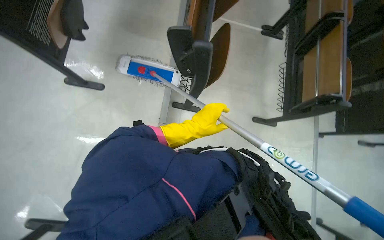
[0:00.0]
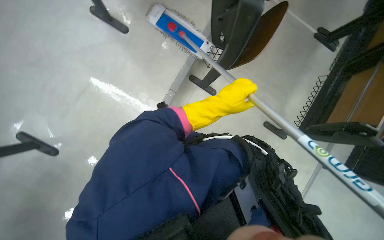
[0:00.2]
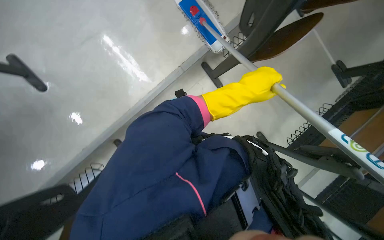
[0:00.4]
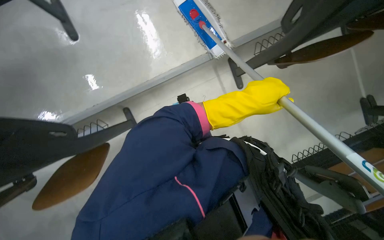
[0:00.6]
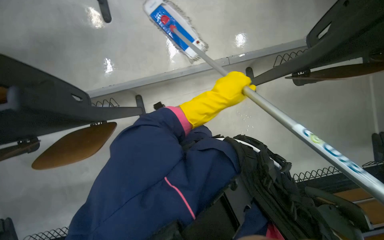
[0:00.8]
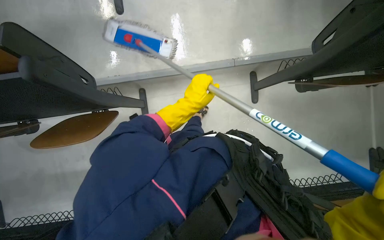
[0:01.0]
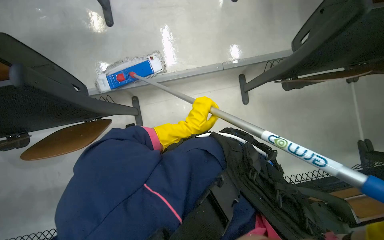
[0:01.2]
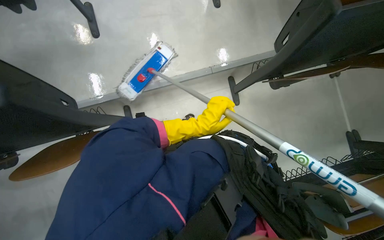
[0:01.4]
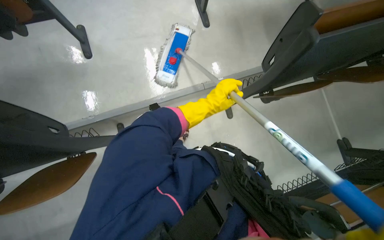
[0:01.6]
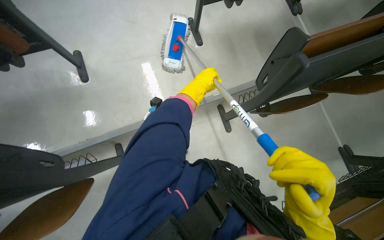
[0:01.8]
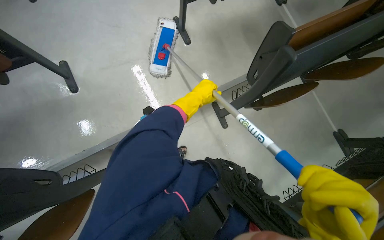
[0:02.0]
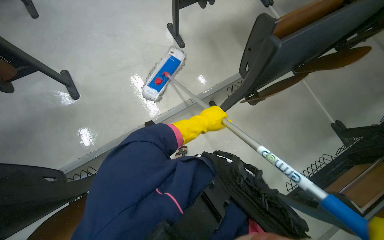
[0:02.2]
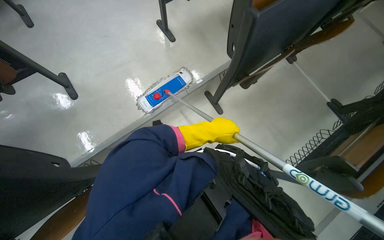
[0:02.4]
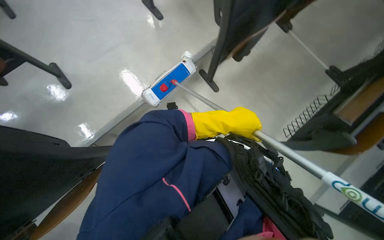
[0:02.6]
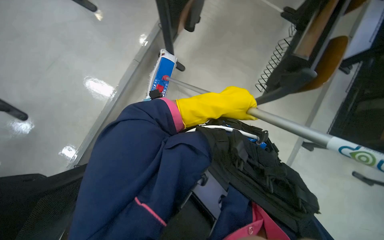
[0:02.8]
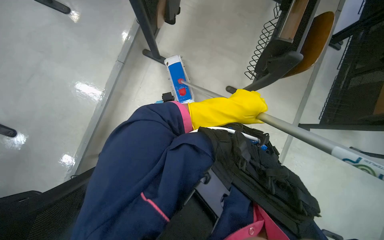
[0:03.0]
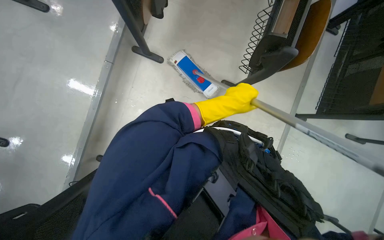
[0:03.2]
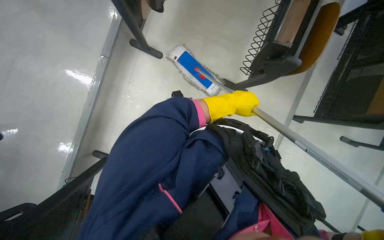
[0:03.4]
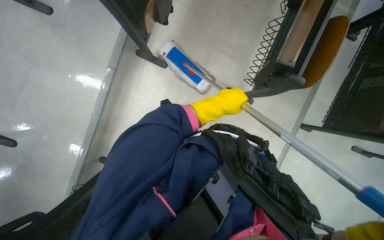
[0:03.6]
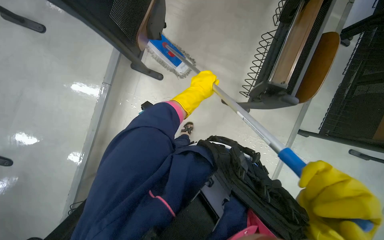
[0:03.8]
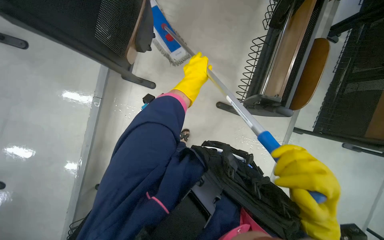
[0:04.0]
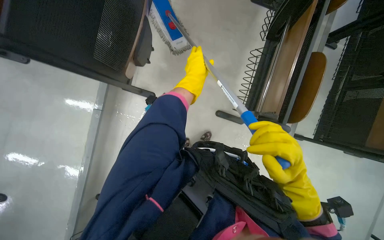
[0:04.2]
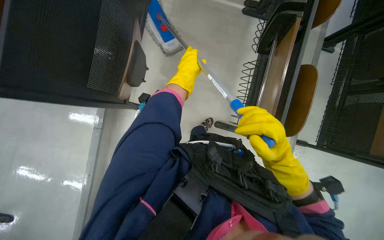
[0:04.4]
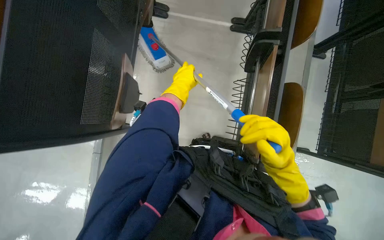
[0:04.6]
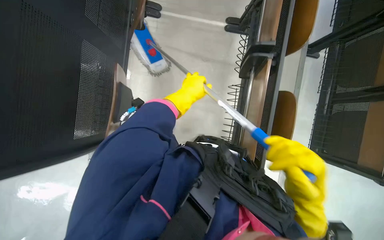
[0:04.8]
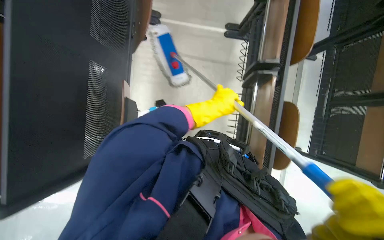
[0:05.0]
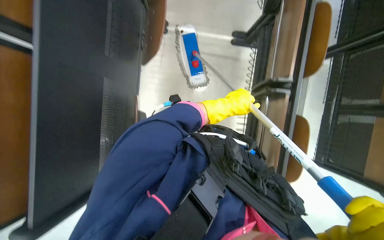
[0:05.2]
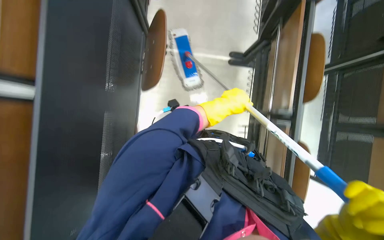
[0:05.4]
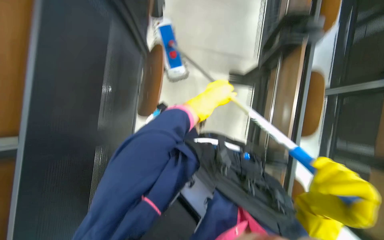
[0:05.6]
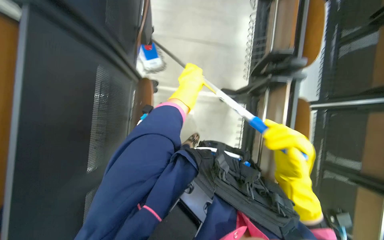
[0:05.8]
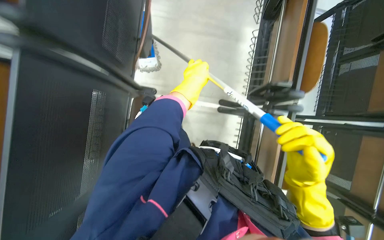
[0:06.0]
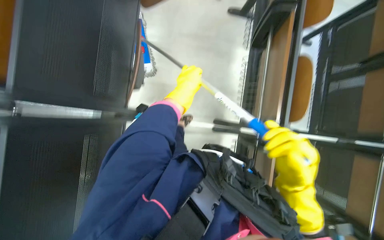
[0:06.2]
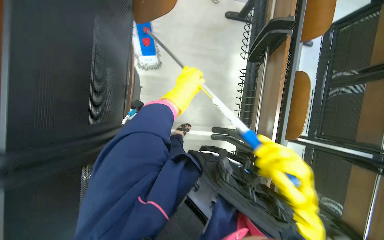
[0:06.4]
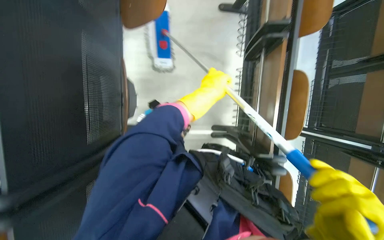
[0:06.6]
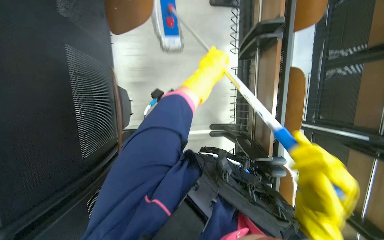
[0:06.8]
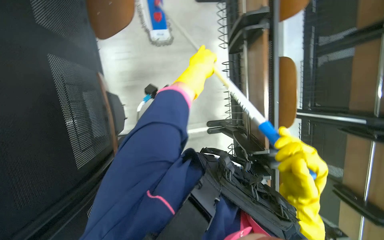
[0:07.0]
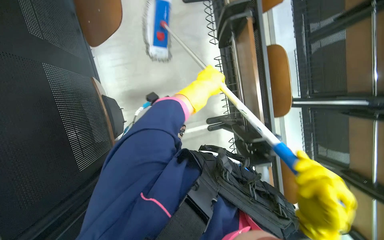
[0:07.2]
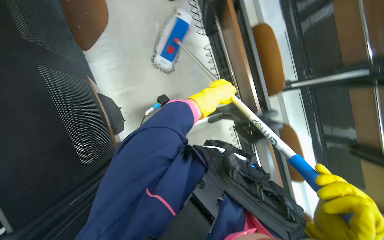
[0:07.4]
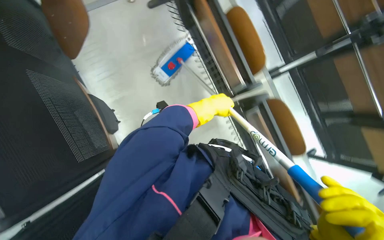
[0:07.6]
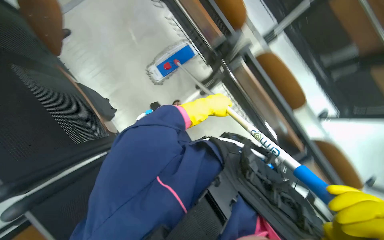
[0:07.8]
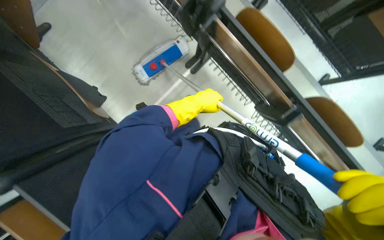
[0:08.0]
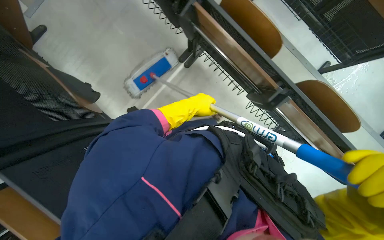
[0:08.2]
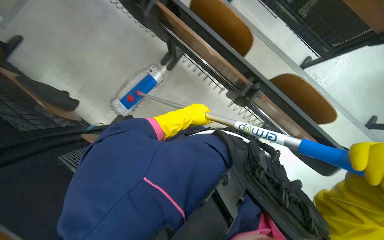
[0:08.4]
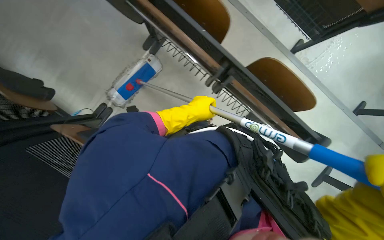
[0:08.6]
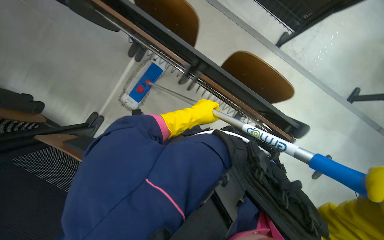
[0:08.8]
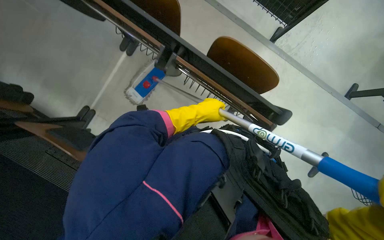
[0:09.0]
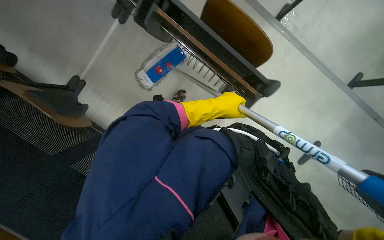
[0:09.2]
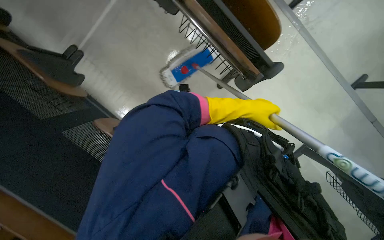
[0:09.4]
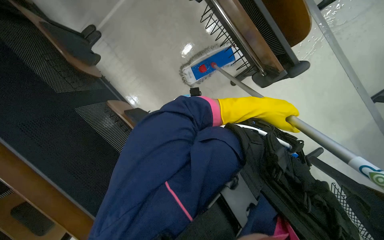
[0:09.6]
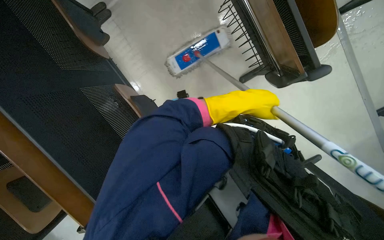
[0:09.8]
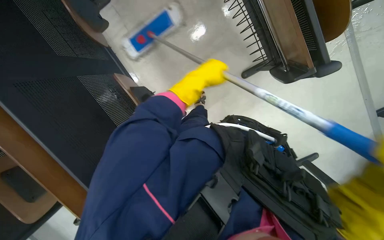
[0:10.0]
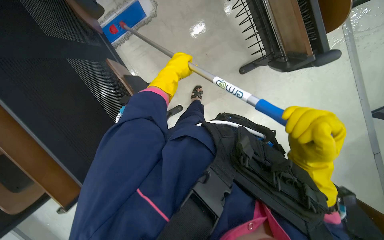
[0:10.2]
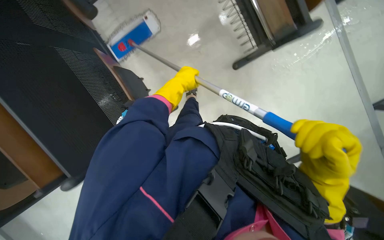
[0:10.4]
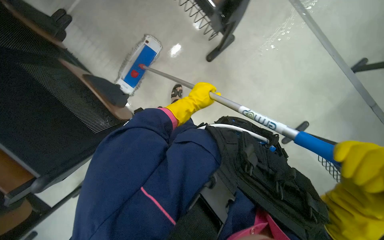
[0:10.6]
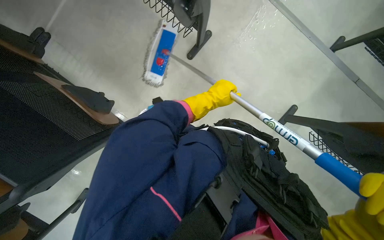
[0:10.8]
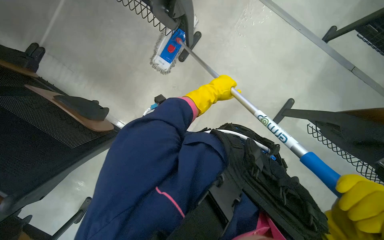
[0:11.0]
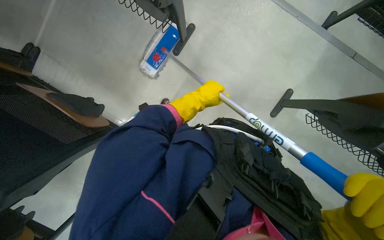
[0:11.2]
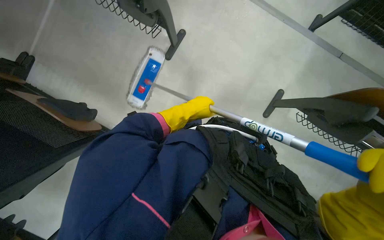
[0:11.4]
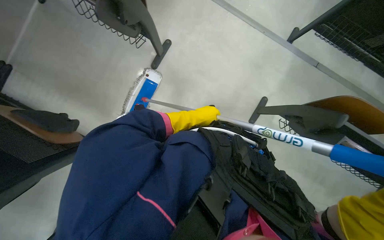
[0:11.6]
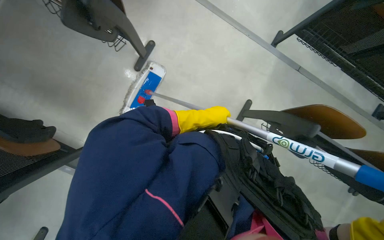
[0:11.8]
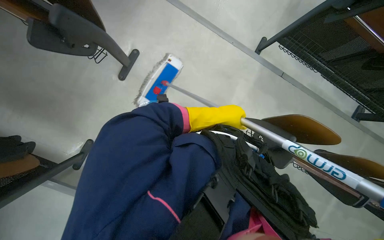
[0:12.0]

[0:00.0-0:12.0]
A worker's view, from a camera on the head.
Job: mopping floor.
The whole recording: Mopping classroom floor. The worker sprays liquid and mops the classroom floor, moving chairs to clean underneath.
0:01.6 to 0:03.0: The scene rotates counterclockwise by some 50 degrees.
0:03.0 to 0:04.4: The camera is carried approximately 60 cm.
0:04.4 to 0:06.0: The view tilts approximately 15 degrees upward. The left hand moves nearer to the camera, approximately 15 cm, and goes to the right and returns, about 10 cm each way.
0:06.0 to 0:07.6: The left hand moves to the right and down the picture, some 20 cm.
0:07.6 to 0:09.0: The camera is carried some 80 cm. The scene turns some 30 degrees counterclockwise in the picture.
0:09.0 to 0:10.4: The view tilts some 20 degrees downward. The left hand travels to the right and back again, some 25 cm each way.

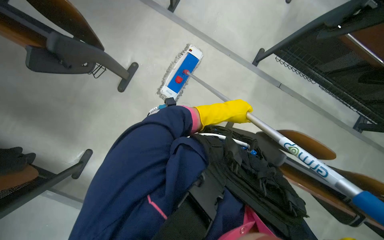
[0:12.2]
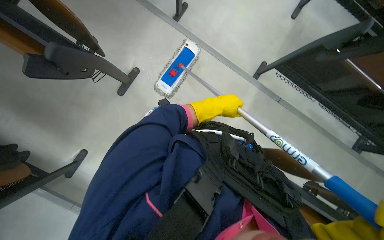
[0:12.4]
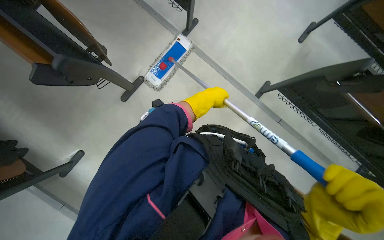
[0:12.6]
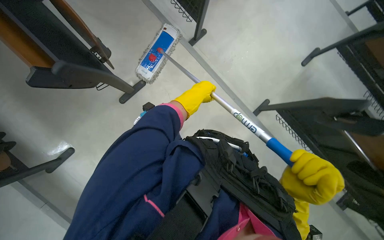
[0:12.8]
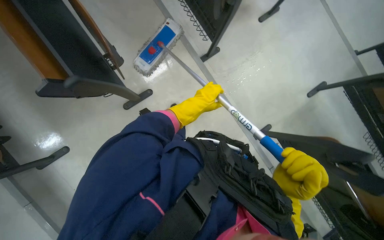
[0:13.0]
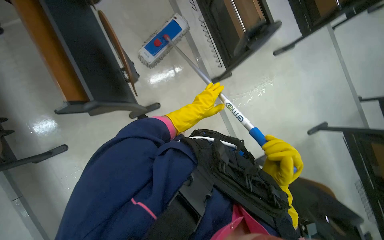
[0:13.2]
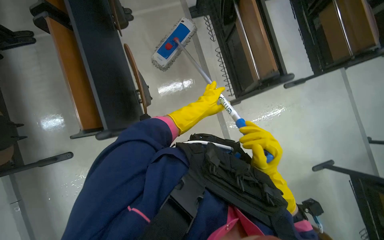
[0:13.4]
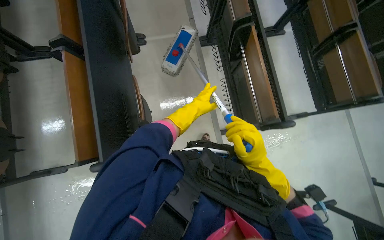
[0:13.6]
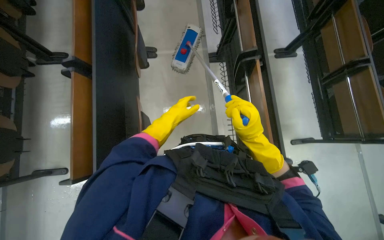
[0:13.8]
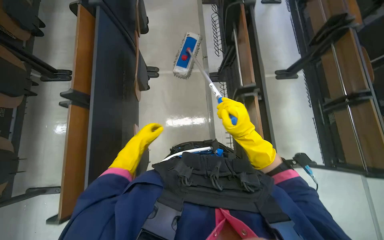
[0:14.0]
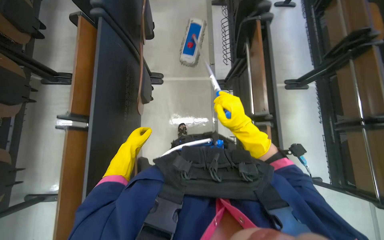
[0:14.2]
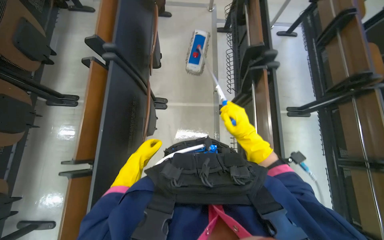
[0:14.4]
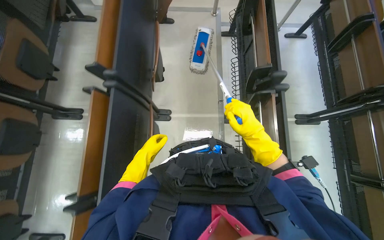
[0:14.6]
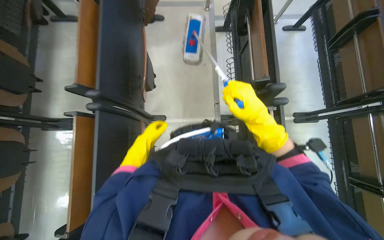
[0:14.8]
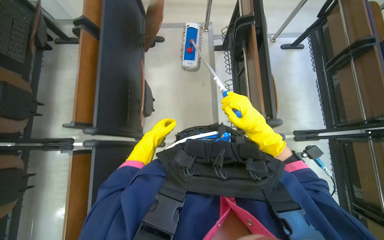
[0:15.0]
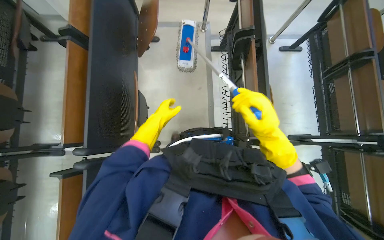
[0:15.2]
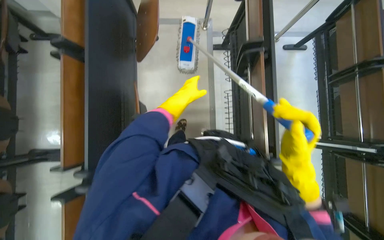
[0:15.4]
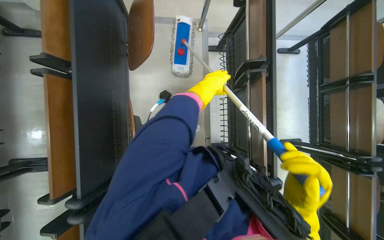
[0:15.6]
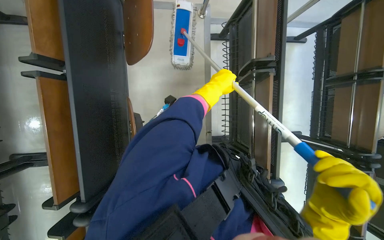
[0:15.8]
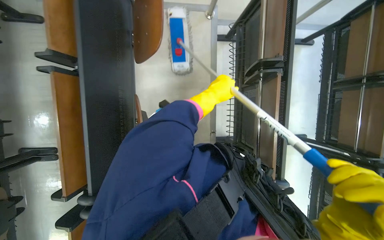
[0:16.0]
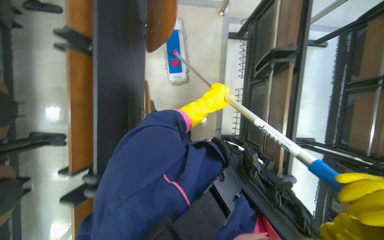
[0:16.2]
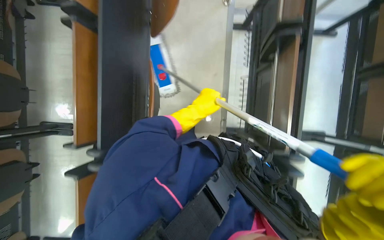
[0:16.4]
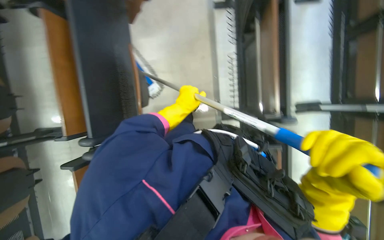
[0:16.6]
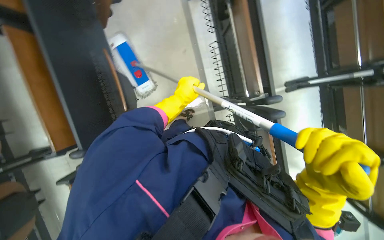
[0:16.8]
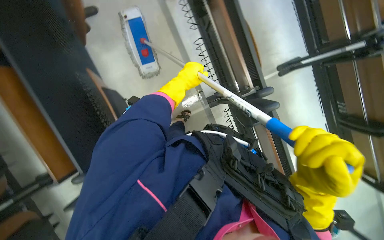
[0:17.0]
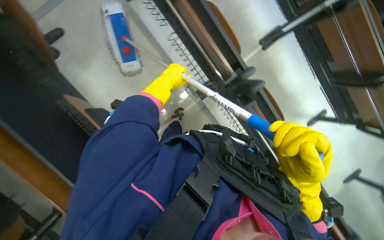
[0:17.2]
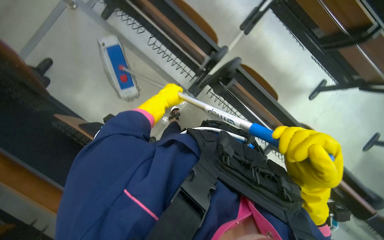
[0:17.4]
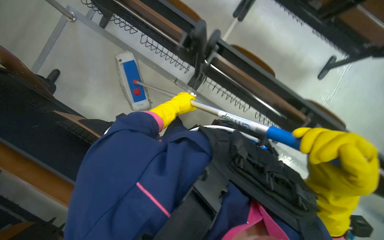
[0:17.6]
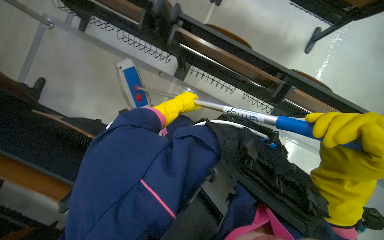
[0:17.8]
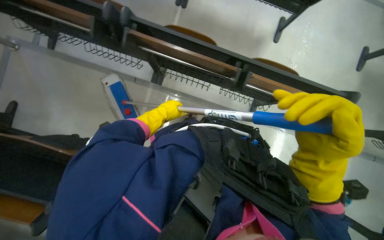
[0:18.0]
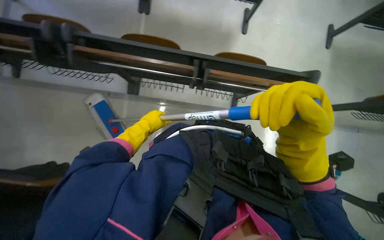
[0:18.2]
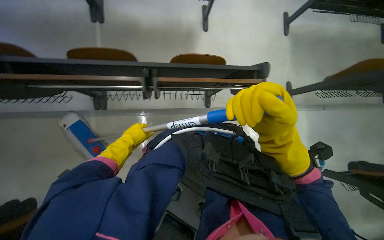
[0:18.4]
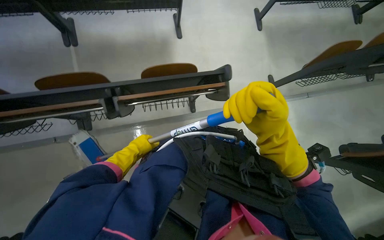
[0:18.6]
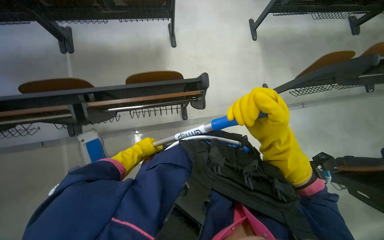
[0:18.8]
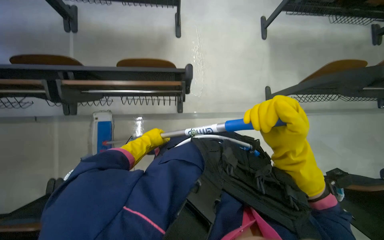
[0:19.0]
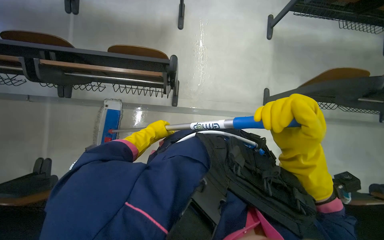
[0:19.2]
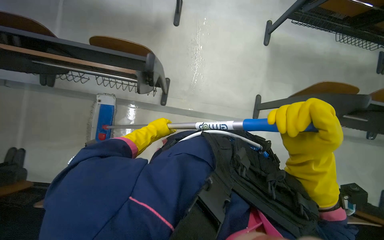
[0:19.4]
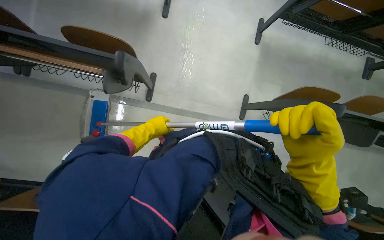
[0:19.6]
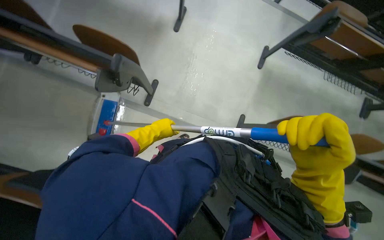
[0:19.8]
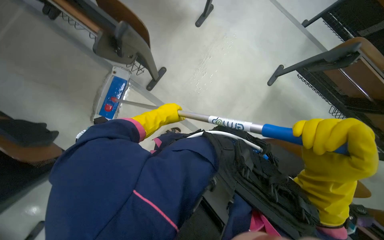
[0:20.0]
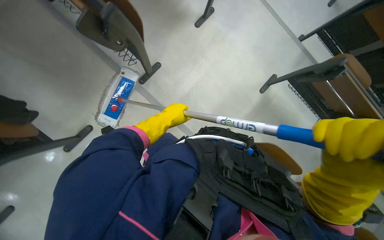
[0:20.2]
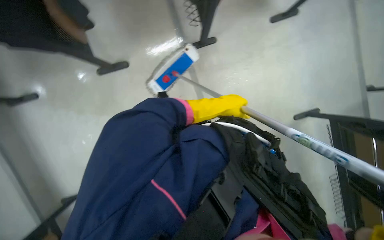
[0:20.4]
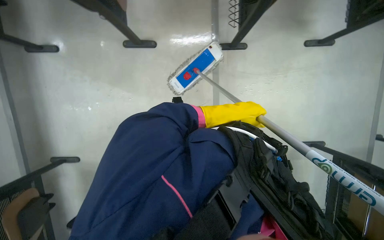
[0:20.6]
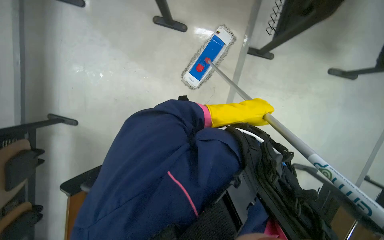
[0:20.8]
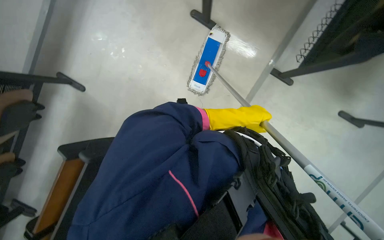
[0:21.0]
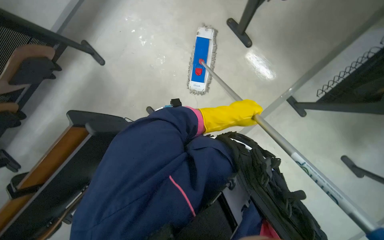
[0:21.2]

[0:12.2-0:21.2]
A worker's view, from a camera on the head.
Job: mopping floor.
The whole recording: Mopping classroom floor. The worker sprays liquid and mops the classroom floor, moving chairs to clean underneath.
0:13.8 to 0:15.2: The camera travels roughly 1 m.
0:15.2 to 0:16.6: The view tilts approximately 15 degrees downward.
0:16.6 to 0:18.2: The camera travels about 40 cm. The scene turns about 70 degrees counterclockwise in the picture.
0:19.8 to 0:21.2: The scene turns roughly 90 degrees clockwise in the picture.
